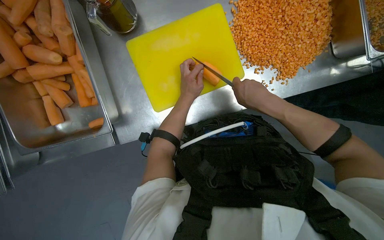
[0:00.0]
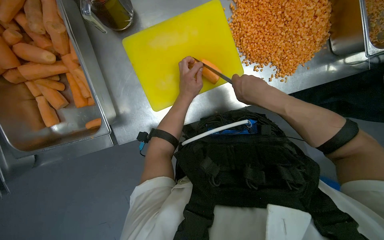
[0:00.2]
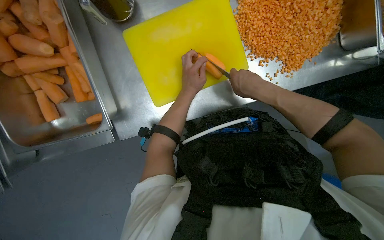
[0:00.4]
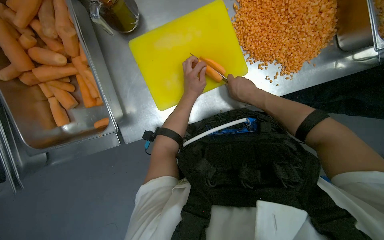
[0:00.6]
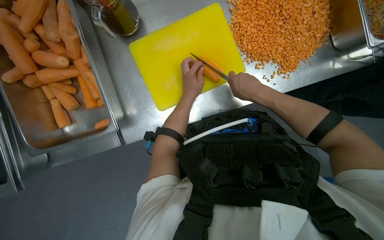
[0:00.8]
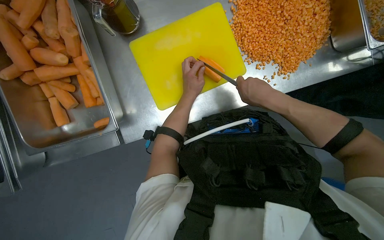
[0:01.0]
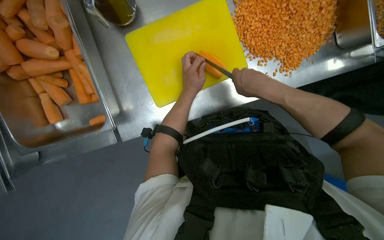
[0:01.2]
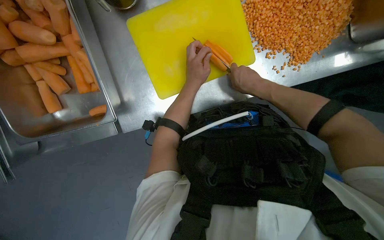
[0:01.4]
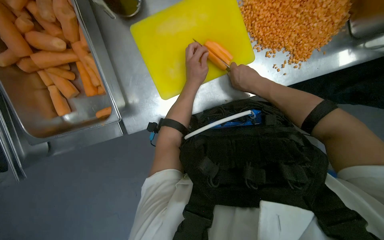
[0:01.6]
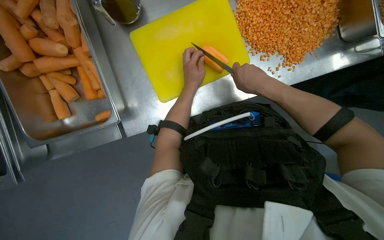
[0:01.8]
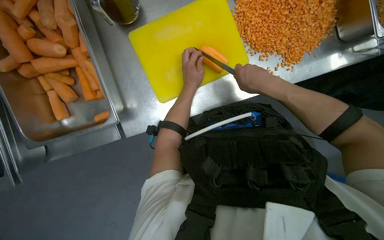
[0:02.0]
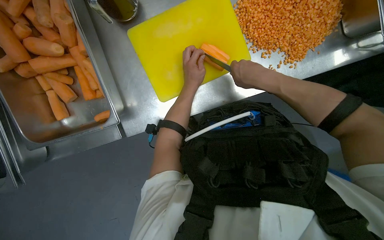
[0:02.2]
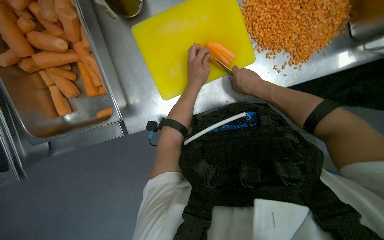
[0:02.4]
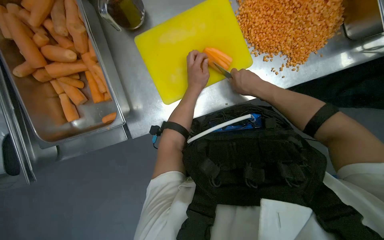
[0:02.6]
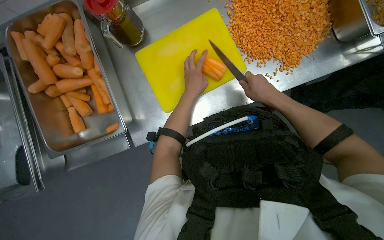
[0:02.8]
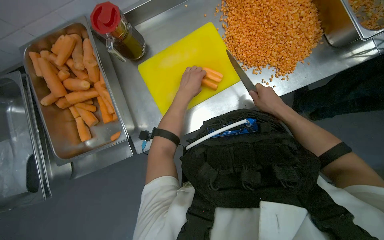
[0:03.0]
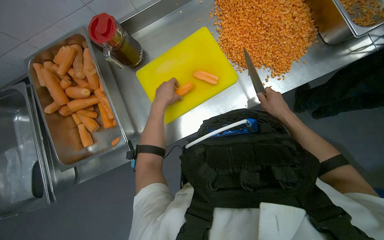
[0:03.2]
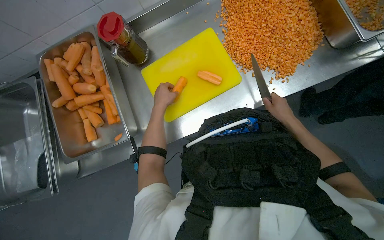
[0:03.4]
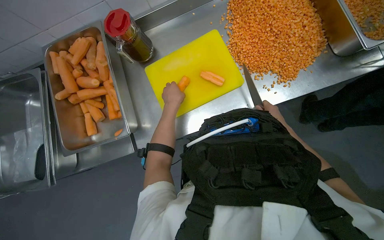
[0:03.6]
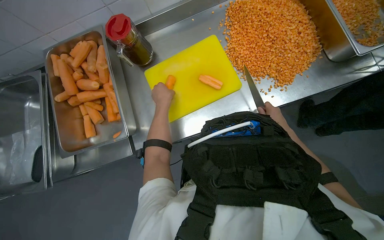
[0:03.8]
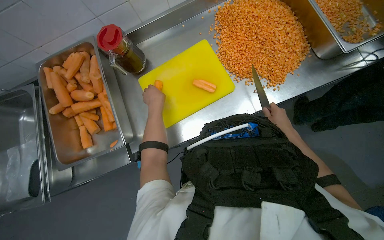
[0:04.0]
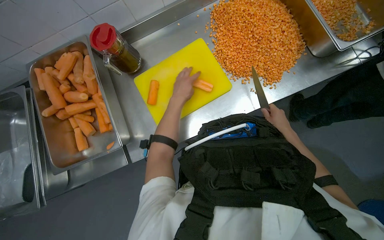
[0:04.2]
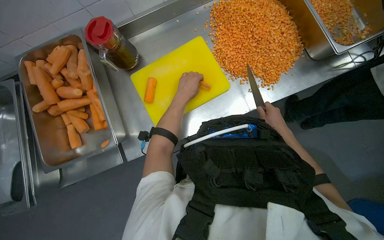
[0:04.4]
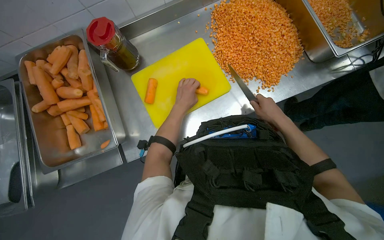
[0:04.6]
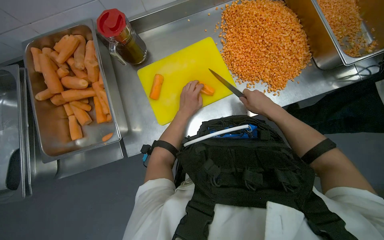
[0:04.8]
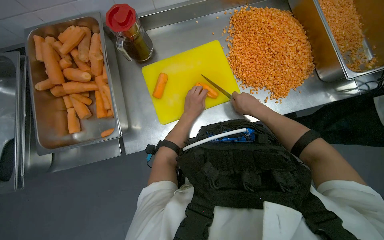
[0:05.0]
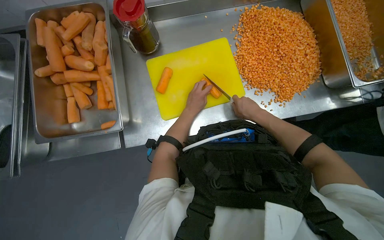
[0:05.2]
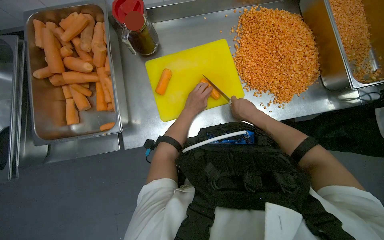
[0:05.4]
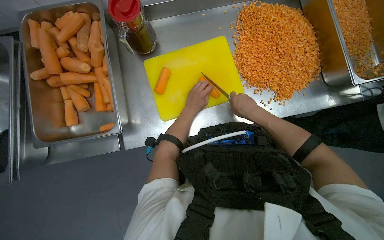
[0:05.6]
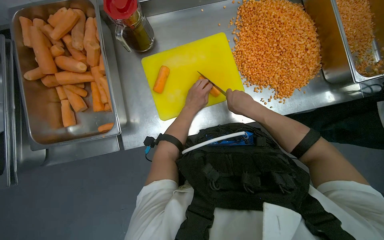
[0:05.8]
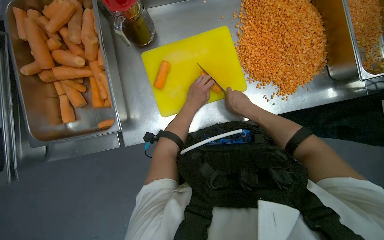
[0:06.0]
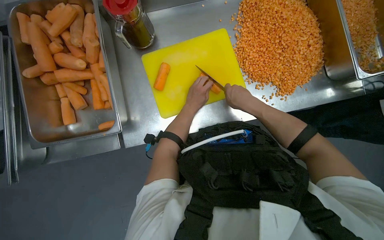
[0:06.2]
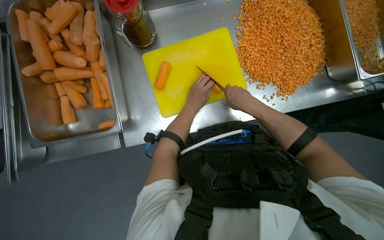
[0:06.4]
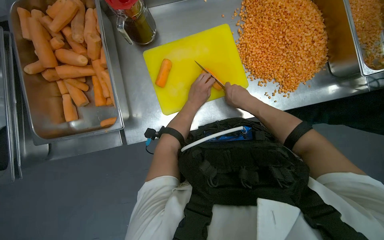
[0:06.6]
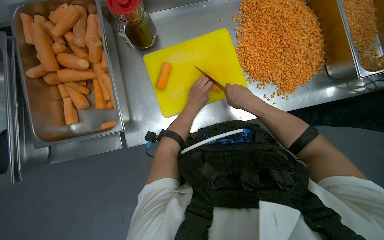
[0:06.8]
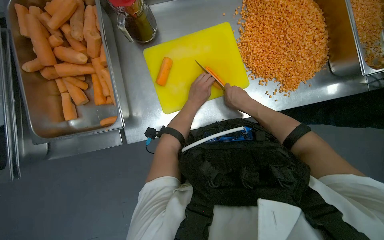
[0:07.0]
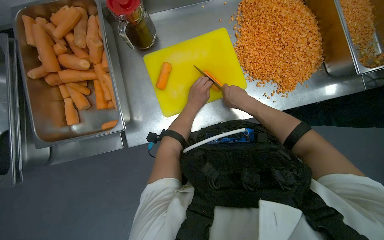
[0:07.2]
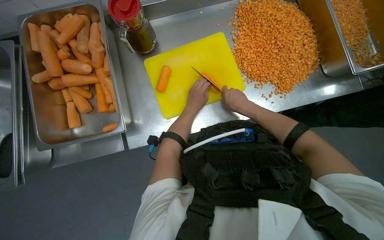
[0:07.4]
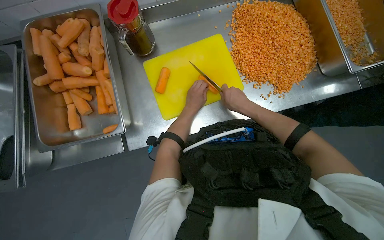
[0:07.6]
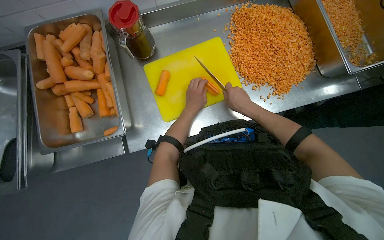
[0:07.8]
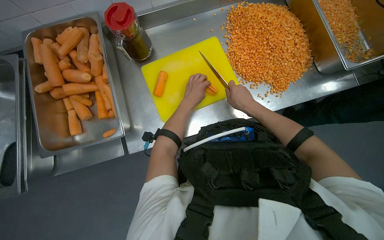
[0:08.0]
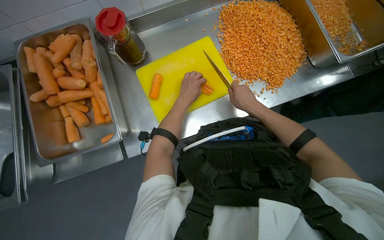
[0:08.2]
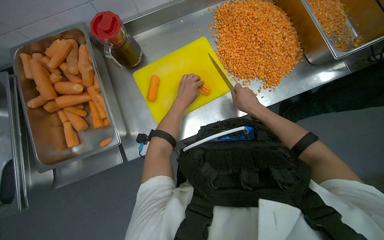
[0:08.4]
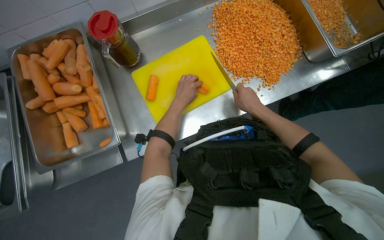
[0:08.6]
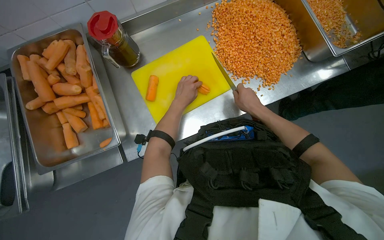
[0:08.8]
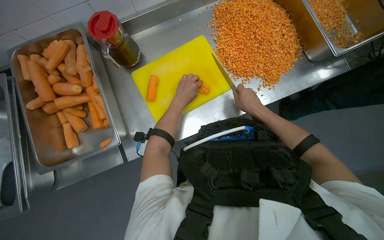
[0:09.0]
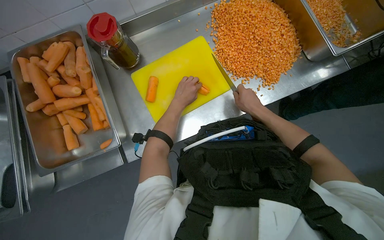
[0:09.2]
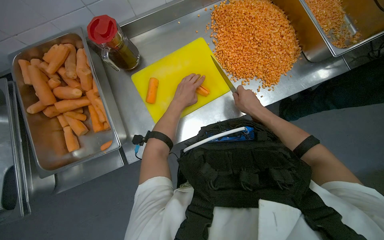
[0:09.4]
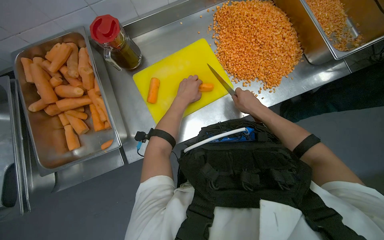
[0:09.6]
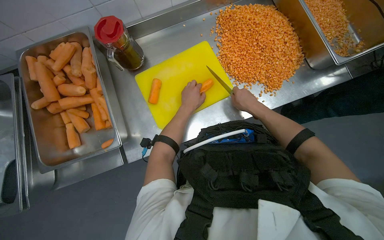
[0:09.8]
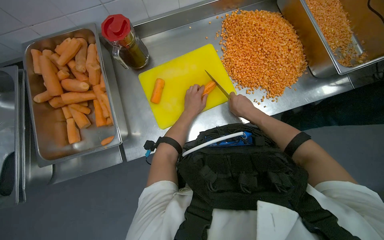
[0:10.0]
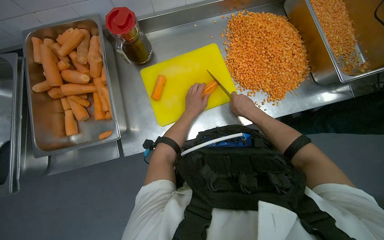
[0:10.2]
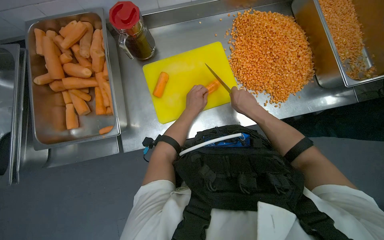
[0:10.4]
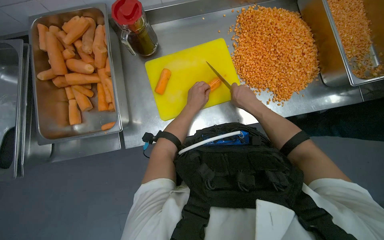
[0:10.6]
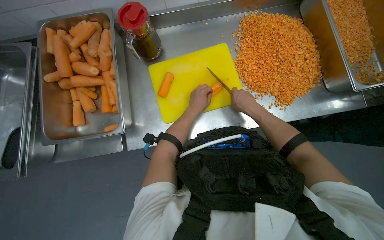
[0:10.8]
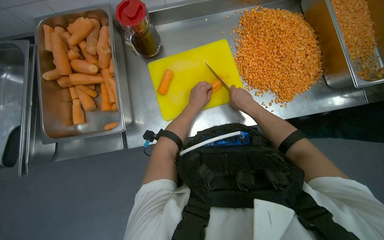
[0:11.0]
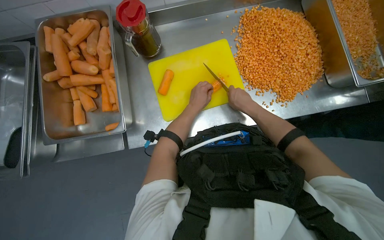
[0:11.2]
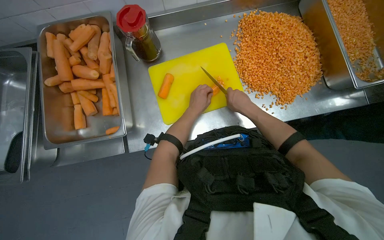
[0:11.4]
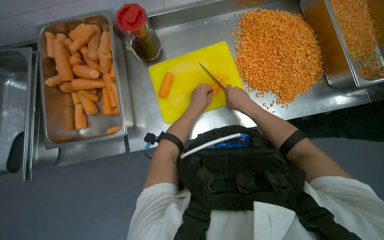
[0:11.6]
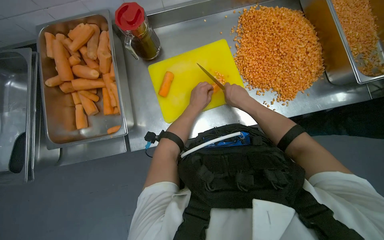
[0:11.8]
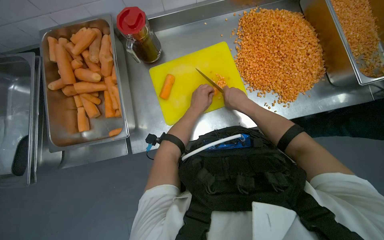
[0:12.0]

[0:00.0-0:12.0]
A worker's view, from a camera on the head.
Job: preparing food.
The whole recording: Dicing carrots on cutting board. The worker dices carrots on a yellow cutting board and scrapes them into a metal tray.
0:00.0 to 0:01.6: The hands make small movements and keep their place.
0:01.6 to 0:03.0: The wearer looks some 15 degrees further upward. The right hand goes about 10 cm to the right.
0:04.4 to 0:06.0: The right hand shifts some 20 cm to the left and up the picture.
0:06.0 to 0:07.6: The hands make small movements and keep their place.
0:07.6 to 0:09.0: The right hand shifts roughly 10 cm to the right.
0:09.0 to 0:10.4: The hands are busy where they are.
0:10.4 to 0:12.0: The hands stay close to where they were, moving slightly.

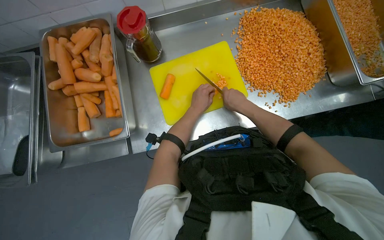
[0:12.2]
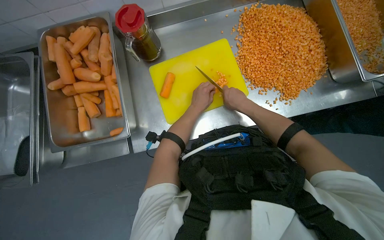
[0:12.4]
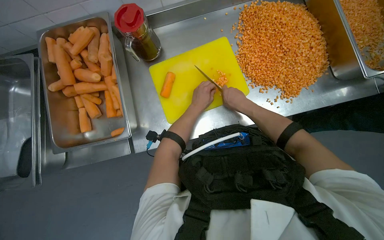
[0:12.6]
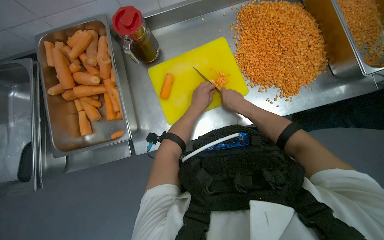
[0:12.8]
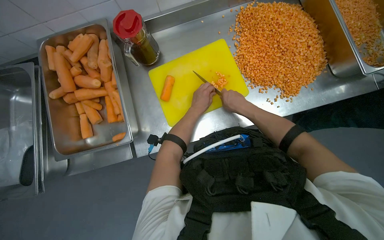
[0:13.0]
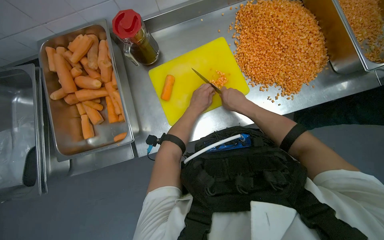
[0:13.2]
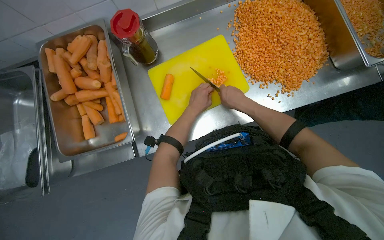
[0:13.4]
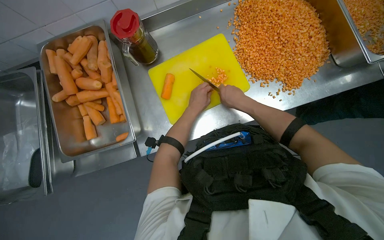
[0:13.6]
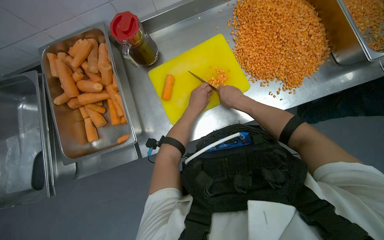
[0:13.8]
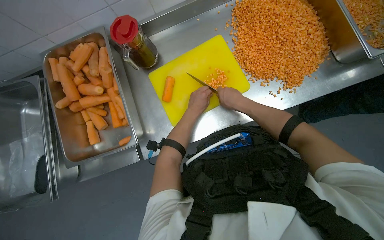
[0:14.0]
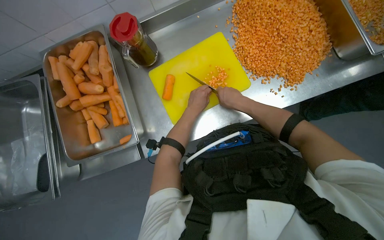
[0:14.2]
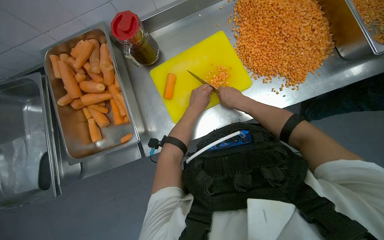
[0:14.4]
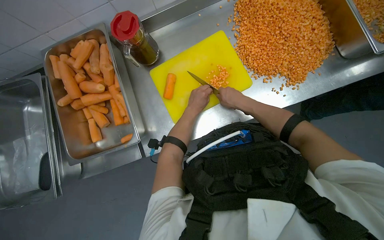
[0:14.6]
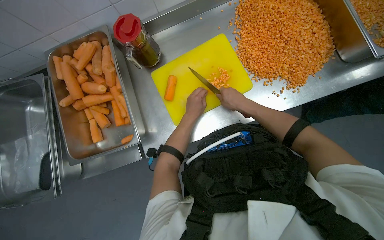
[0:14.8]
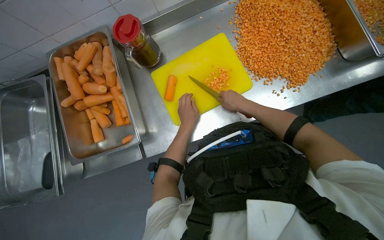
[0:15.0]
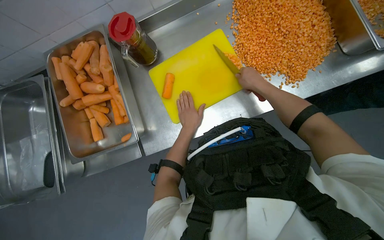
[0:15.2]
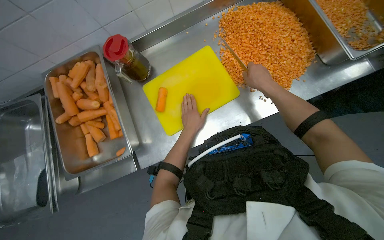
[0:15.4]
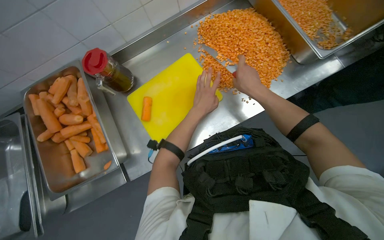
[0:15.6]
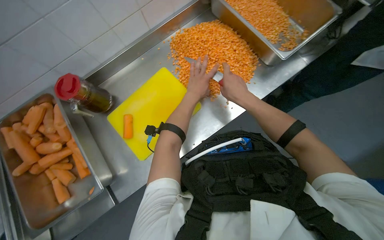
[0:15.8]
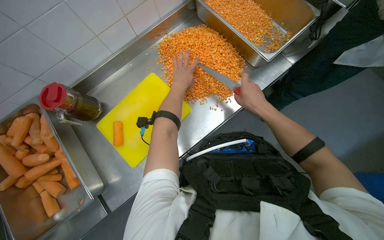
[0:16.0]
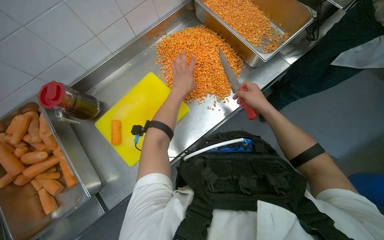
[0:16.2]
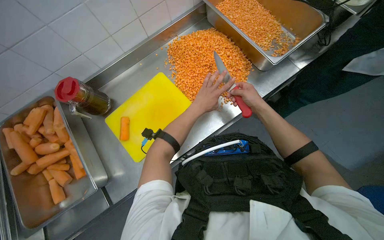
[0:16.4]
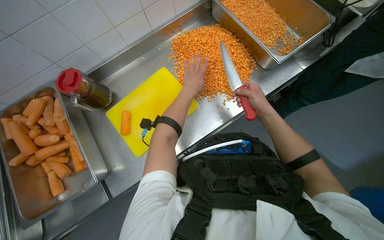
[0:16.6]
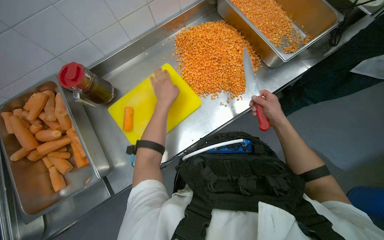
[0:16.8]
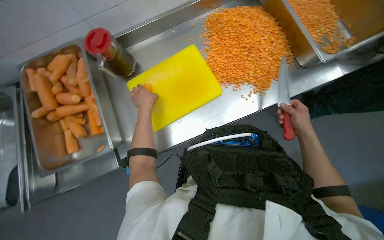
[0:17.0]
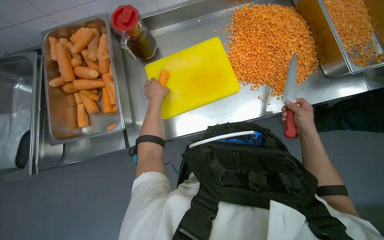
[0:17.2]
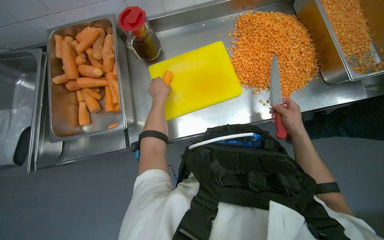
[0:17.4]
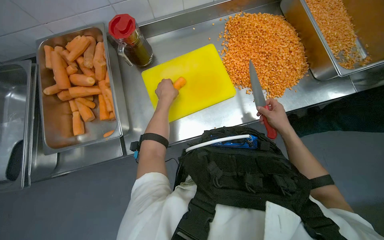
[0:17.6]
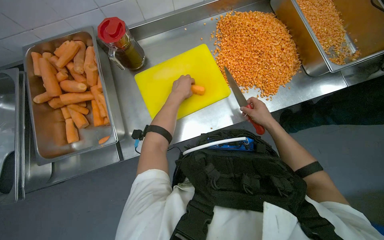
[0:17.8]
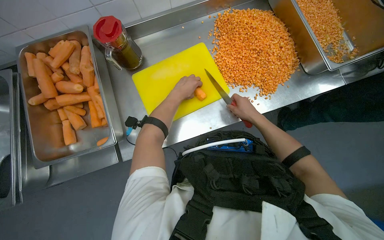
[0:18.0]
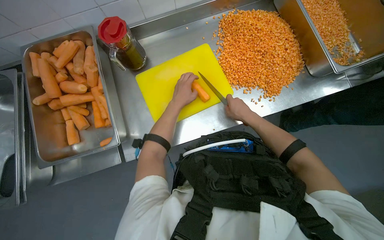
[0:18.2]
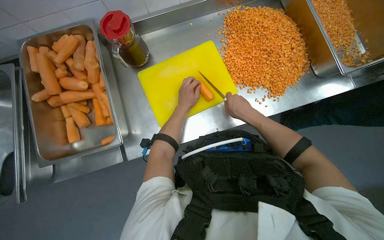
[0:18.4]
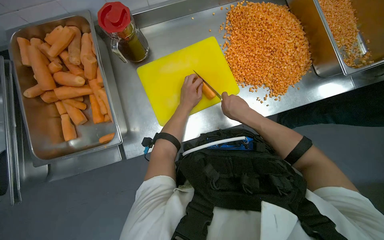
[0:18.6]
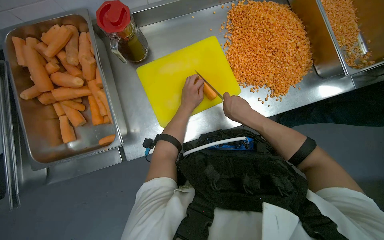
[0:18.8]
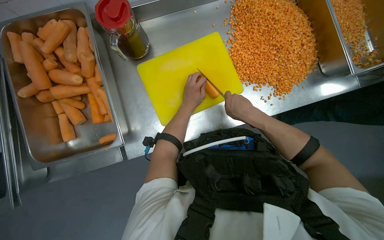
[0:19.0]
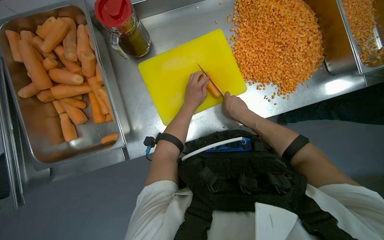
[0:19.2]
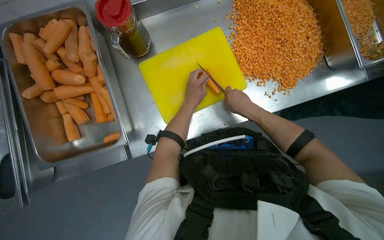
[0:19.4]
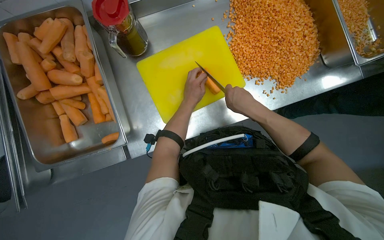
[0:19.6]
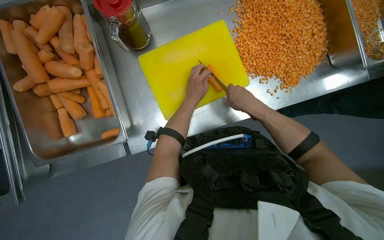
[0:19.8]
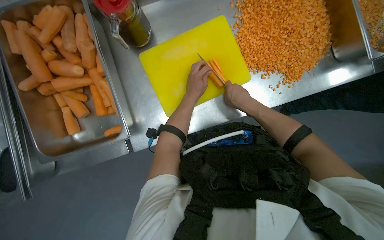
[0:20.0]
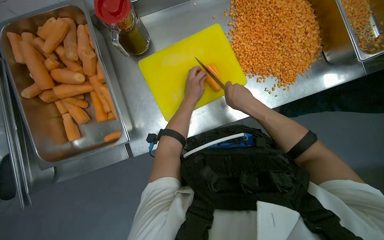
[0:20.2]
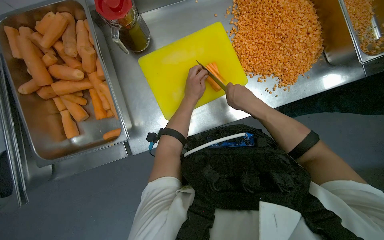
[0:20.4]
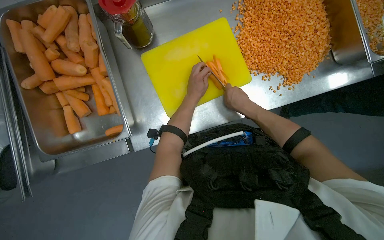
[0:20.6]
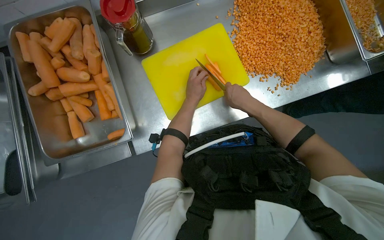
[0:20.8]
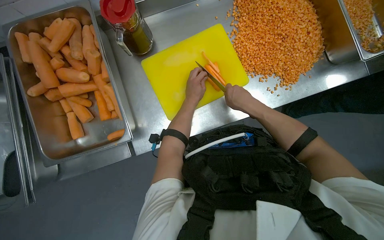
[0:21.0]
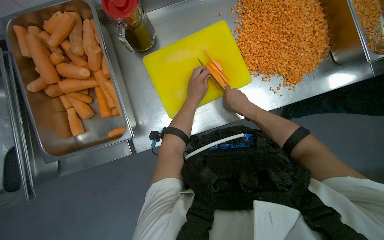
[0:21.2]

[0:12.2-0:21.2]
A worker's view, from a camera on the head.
Job: preparing food.
The whole recording: Dicing carrots on cutting board. The worker dices carrots on a yellow cutting board and scrapes them into a metal tray.
0:12.2 to 0:15.2: The hands work in one place, with small movements.
0:15.2 to 0:16.6: The left hand goes roughly 25 cm up the picture.
0:16.6 to 0:18.2: The left hand goes to the left and returns, about 30 cm each way. Meanwhile the right hand travels to the left by about 20 cm.
0:19.8 to 0:21.2: The hands make small movements and keep their place.
